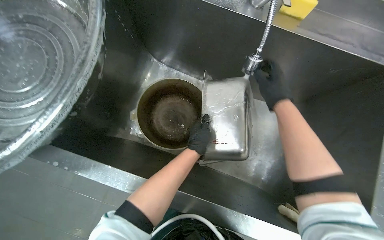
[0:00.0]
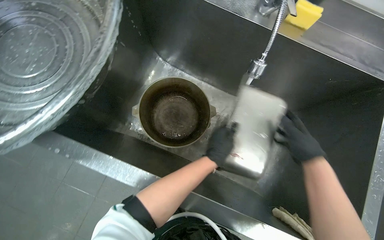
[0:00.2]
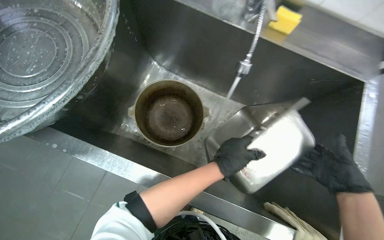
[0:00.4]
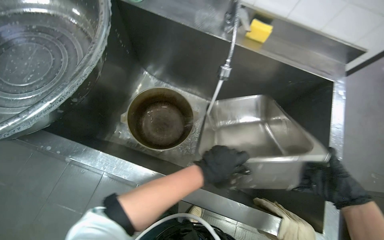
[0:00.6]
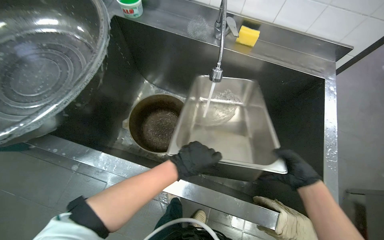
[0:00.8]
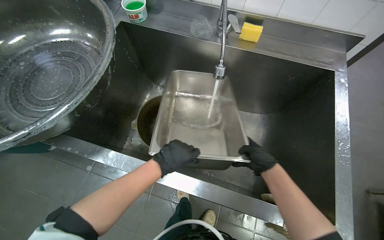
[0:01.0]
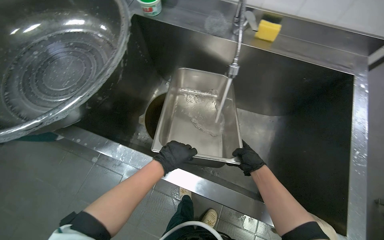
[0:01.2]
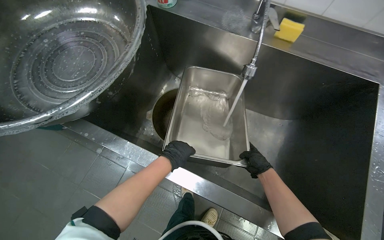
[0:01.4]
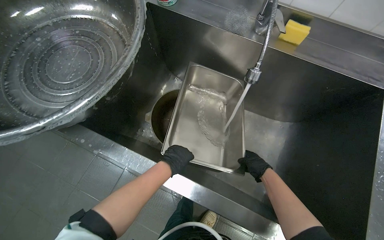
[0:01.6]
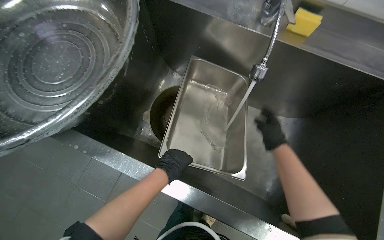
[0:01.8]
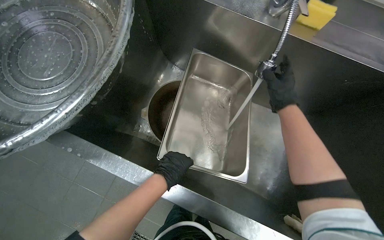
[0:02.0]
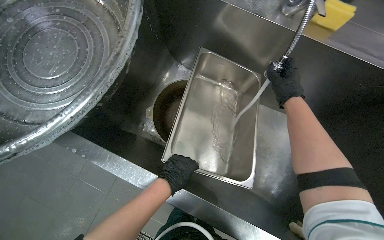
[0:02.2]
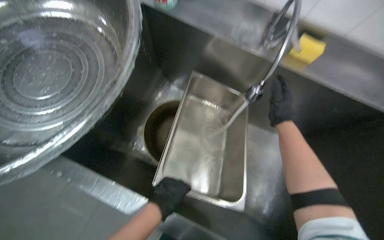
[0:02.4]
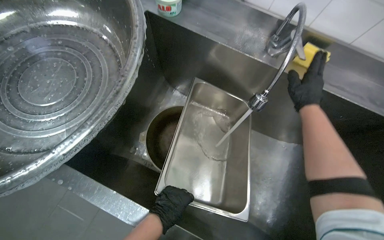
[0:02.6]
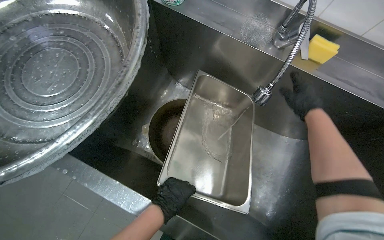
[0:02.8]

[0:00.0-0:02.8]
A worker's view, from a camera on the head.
Job: cleaning kitchen.
The whole recording: Rinsing metal pan in sink. The worker rinses a metal pan using a spray nozzle in the sink.
0:00.0 to 0:01.4: The left hand shifts roughly 10 cm to the left, while the right hand is displaced down the picture by approximately 25 cm.
0:01.4 to 0:02.8: The right hand is displaced up the picture by roughly 35 cm.

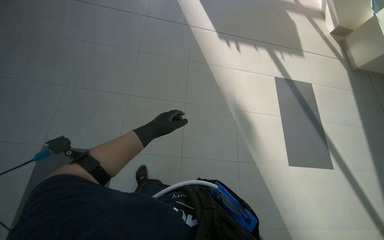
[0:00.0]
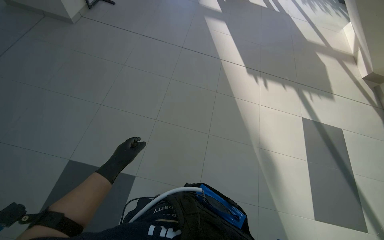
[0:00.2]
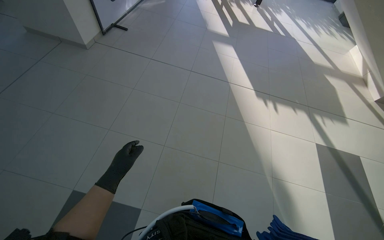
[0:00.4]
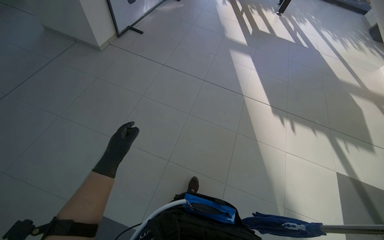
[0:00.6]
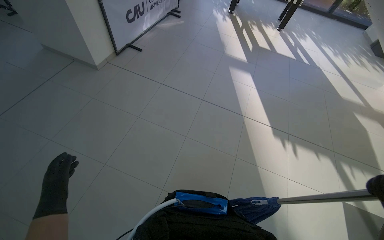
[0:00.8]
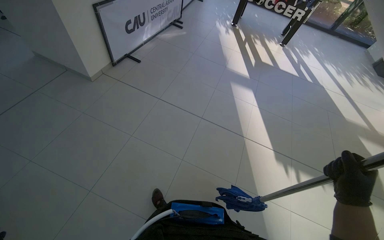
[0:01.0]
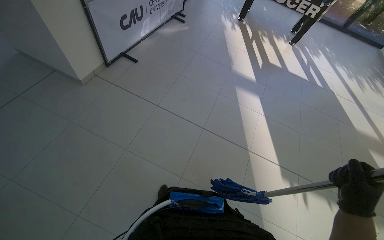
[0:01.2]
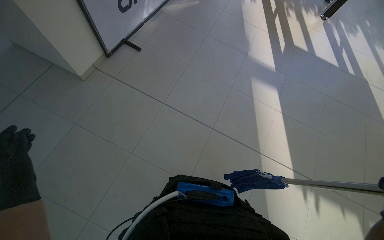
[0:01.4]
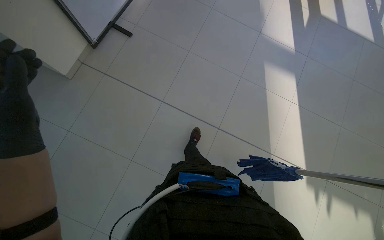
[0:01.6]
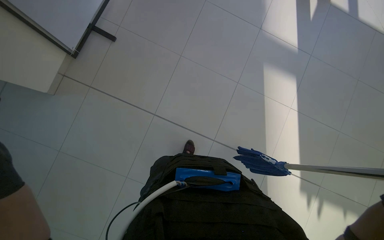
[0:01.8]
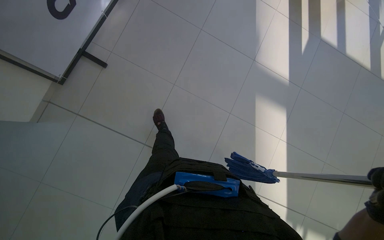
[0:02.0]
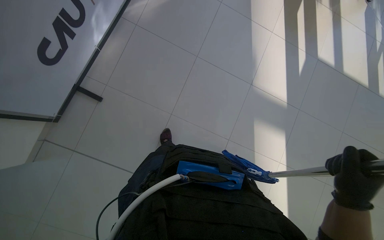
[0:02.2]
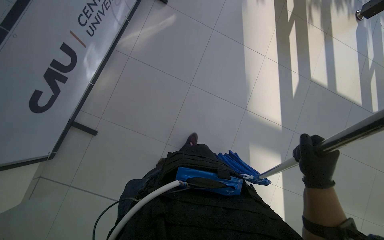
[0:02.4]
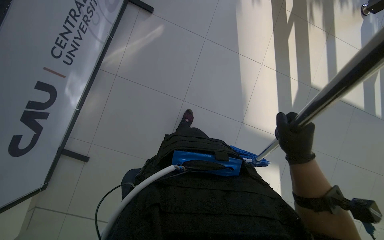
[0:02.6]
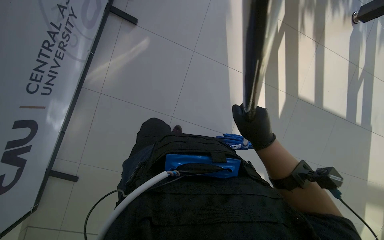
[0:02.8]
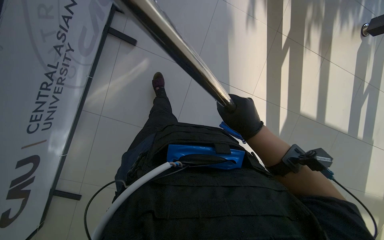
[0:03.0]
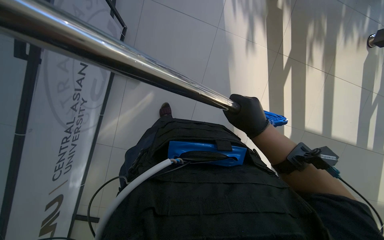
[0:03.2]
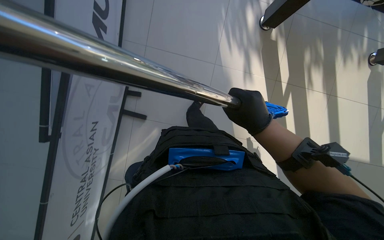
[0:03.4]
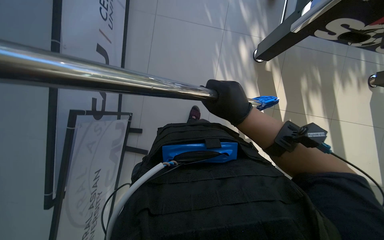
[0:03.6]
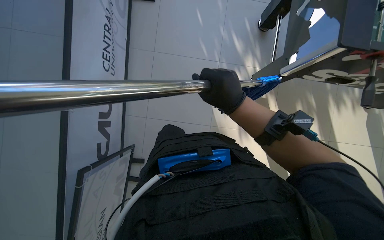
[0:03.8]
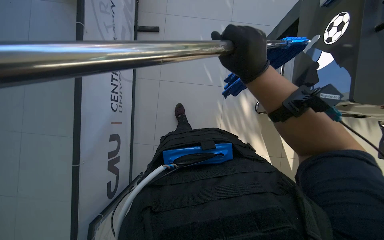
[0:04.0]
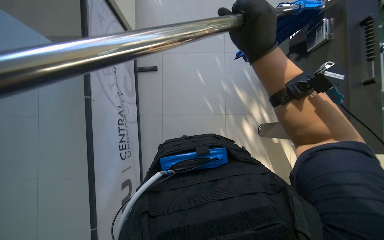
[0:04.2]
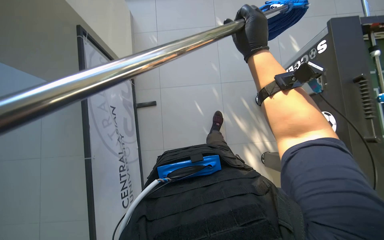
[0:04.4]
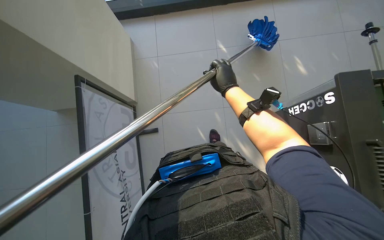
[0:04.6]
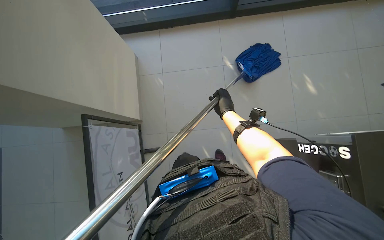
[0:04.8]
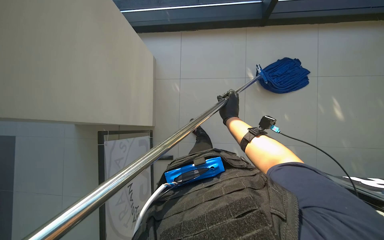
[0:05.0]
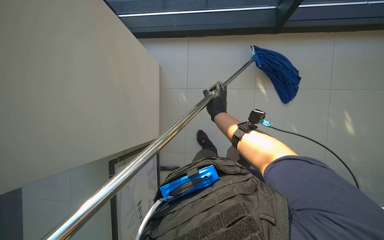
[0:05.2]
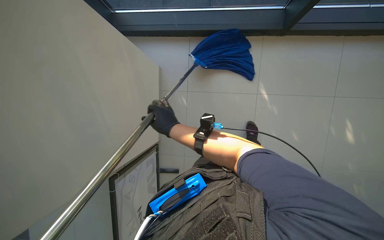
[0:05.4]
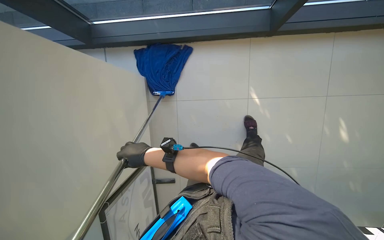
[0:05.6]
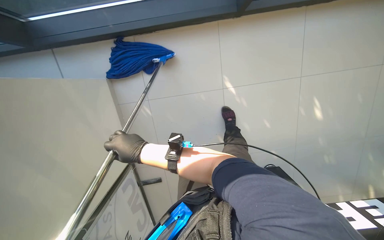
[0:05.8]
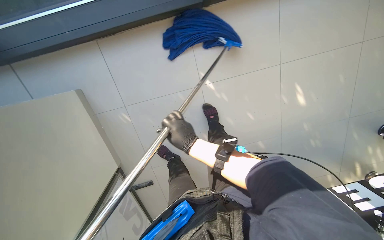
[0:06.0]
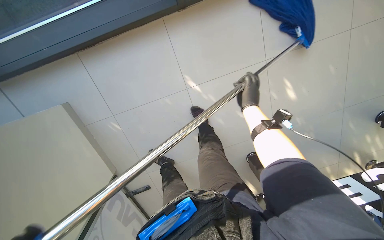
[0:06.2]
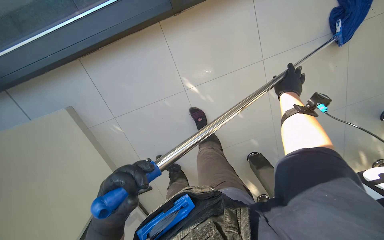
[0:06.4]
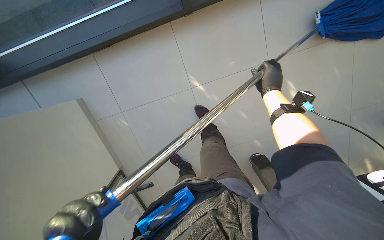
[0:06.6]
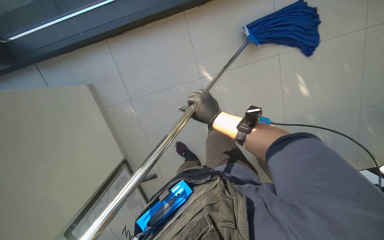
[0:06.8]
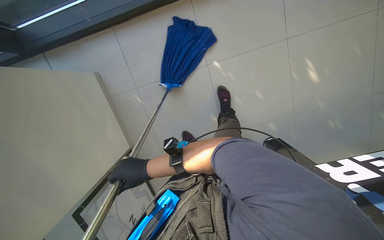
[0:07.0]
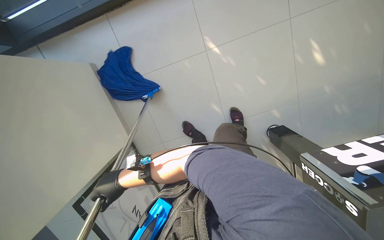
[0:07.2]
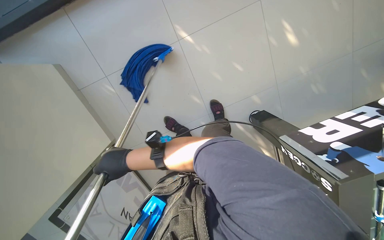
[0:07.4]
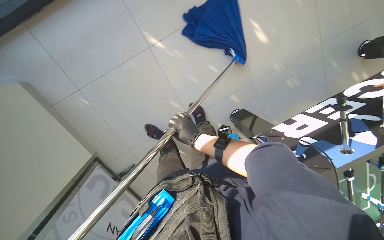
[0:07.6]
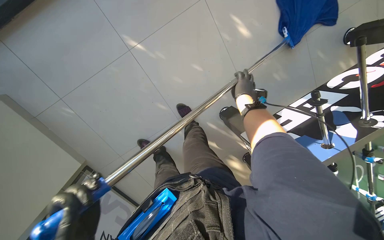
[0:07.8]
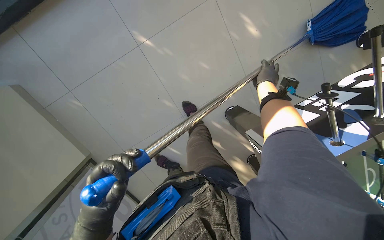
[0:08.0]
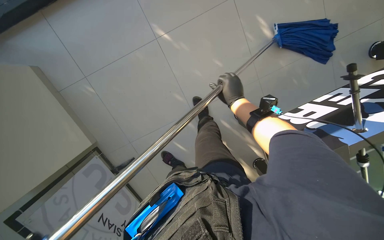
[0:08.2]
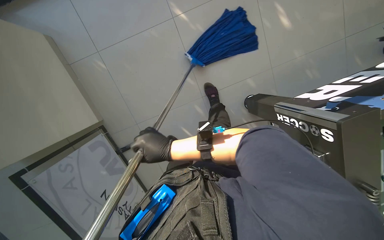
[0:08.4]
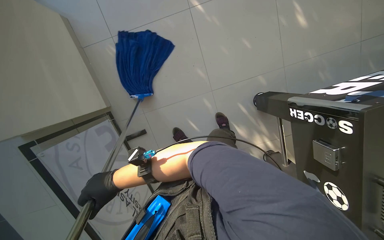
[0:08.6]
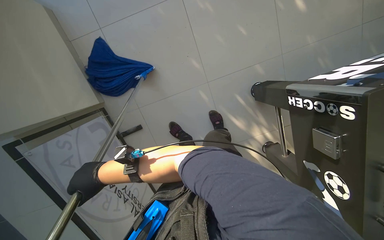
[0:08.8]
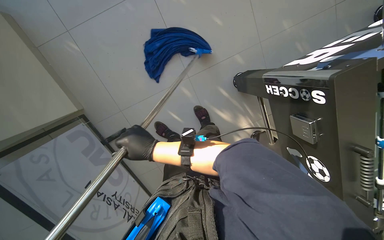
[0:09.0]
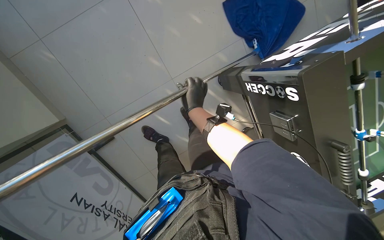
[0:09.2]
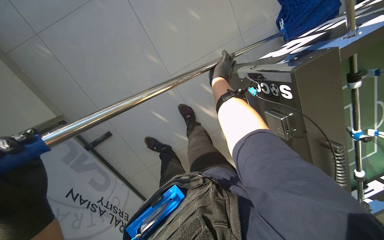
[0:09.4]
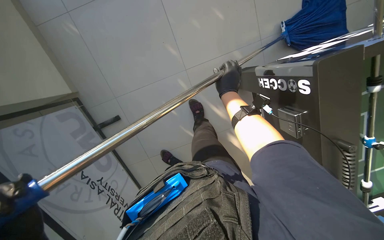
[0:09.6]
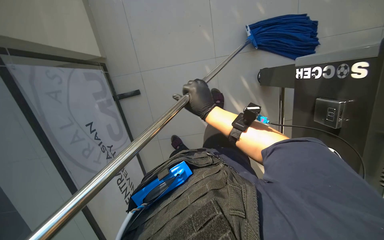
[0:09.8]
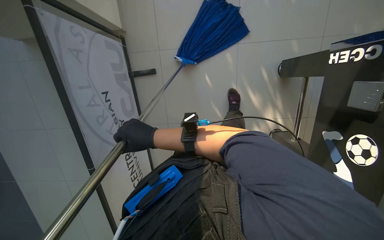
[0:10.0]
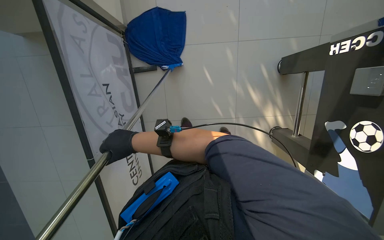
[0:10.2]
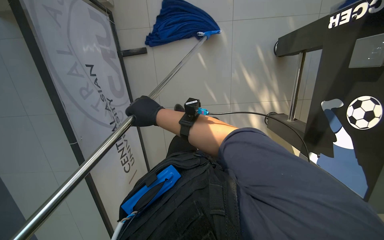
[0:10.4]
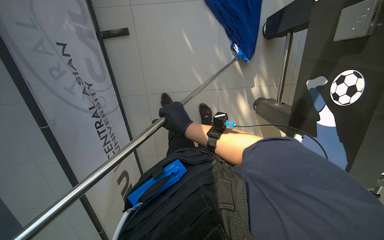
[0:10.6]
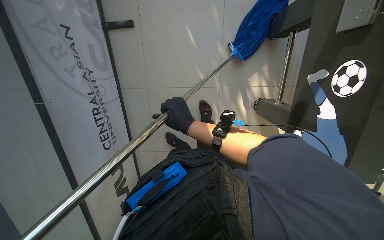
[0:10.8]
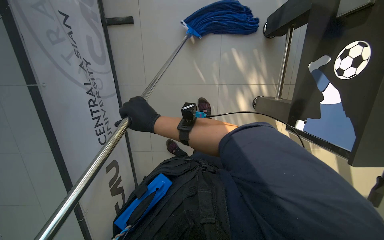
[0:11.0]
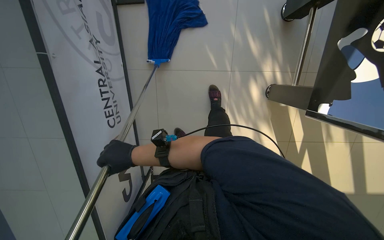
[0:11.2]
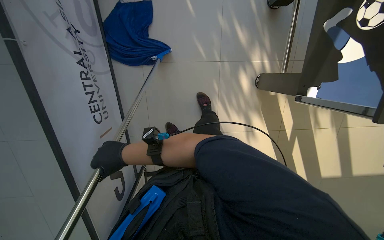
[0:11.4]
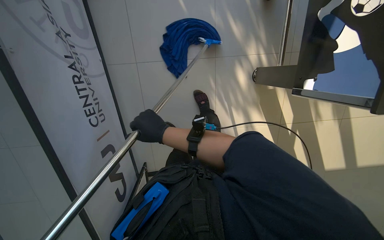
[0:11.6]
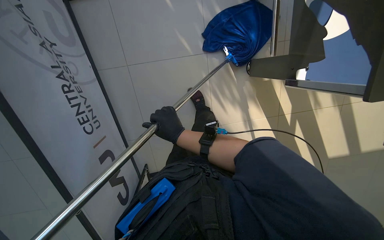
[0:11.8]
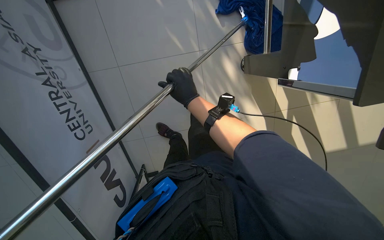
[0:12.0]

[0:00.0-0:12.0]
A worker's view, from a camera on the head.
Job: mopping floor.
The whole recording: Mopping floor. The worker mops the floor with a blue mop, periodically wringing it out.
0:00.0 to 0:01.6: The wearer moves roughly 1.5 m. The wearer looks about 25 degrees further to the left.
0:01.6 to 0:03.0: The camera travels some 2 m. The camera pitches downward, by roughly 20 degrees.
0:03.0 to 0:04.4: The wearer moves approximately 1 m.
0:04.4 to 0:06.0: The view tilts roughly 15 degrees upward. The right hand heads to the left and down the picture, covering roughly 15 cm.
0:07.6 to 0:09.0: The right hand goes left and right, roughly 60 cm each way, reversing 2 times.
0:09.0 to 0:10.4: The right hand goes to the right and returns, roughly 30 cm each way.
0:10.4 to 0:12.0: The right hand moves left and right over some 20 cm, changing direction 2 times.

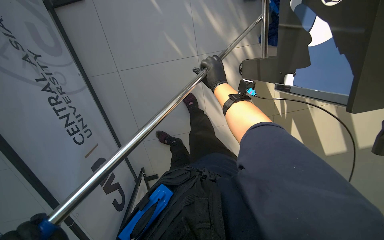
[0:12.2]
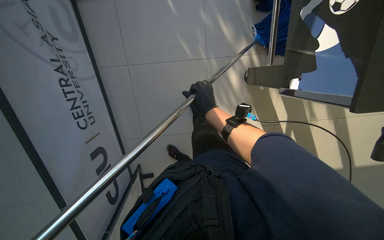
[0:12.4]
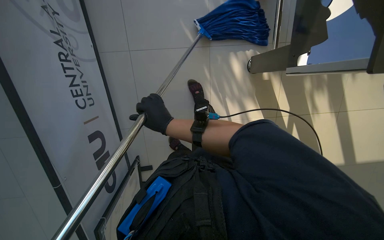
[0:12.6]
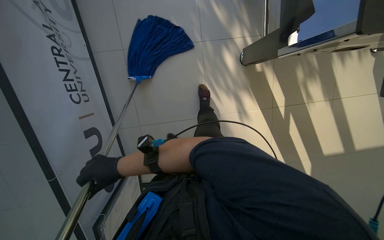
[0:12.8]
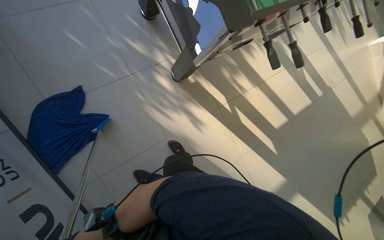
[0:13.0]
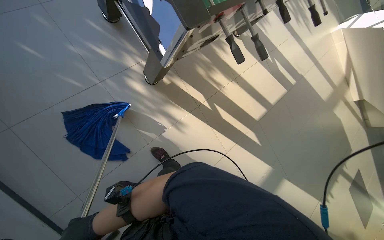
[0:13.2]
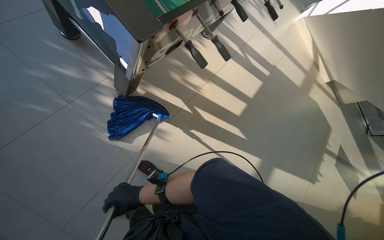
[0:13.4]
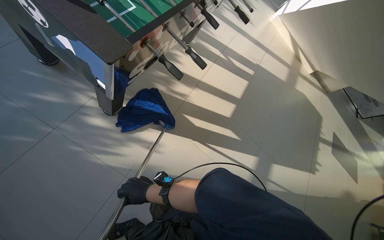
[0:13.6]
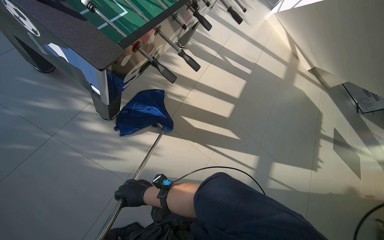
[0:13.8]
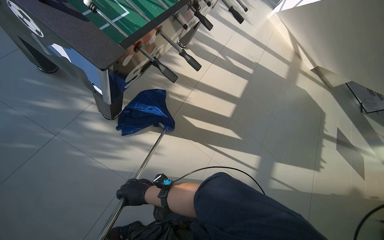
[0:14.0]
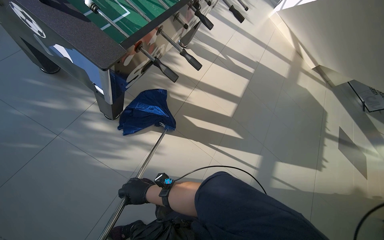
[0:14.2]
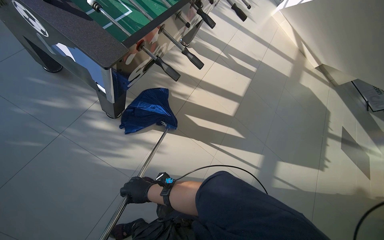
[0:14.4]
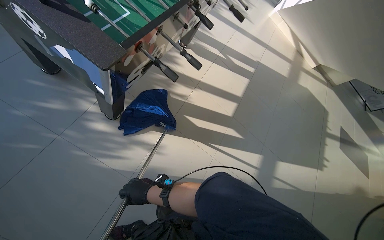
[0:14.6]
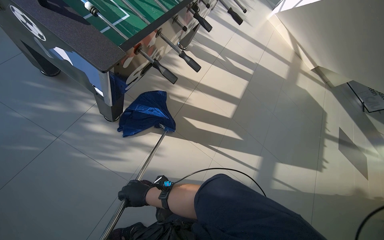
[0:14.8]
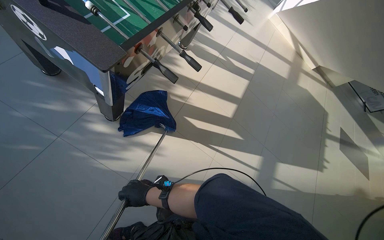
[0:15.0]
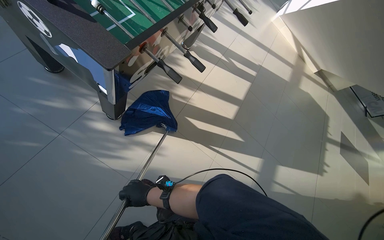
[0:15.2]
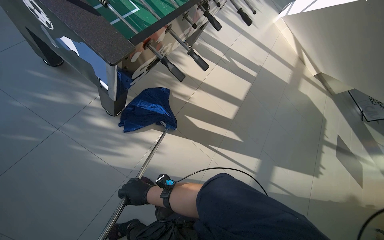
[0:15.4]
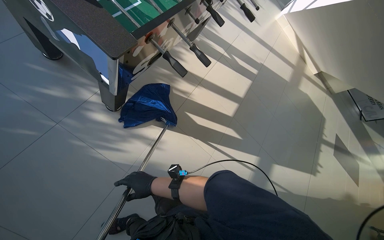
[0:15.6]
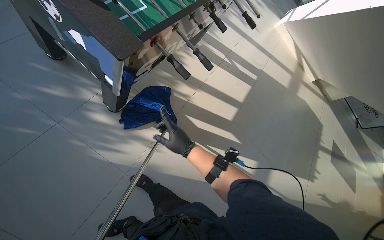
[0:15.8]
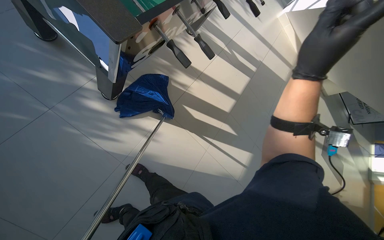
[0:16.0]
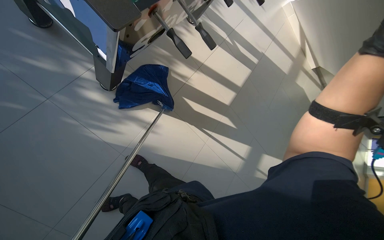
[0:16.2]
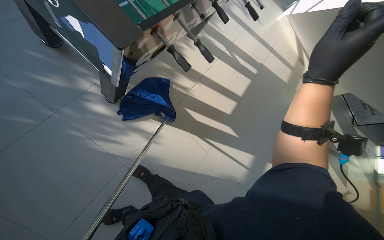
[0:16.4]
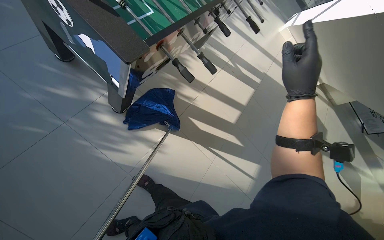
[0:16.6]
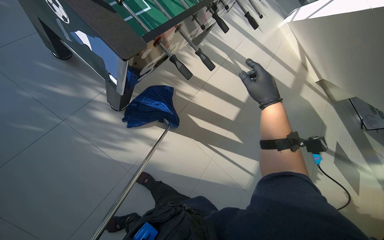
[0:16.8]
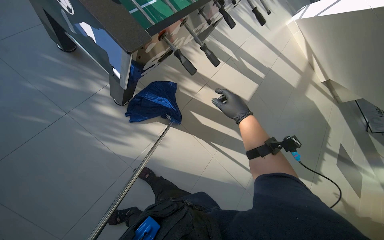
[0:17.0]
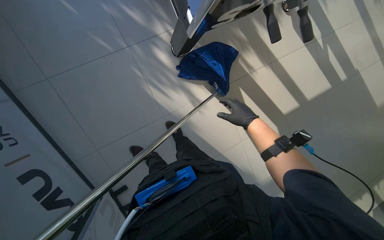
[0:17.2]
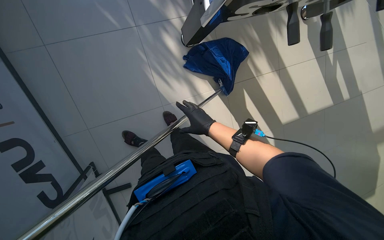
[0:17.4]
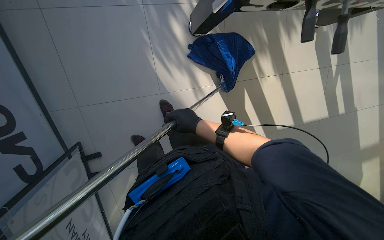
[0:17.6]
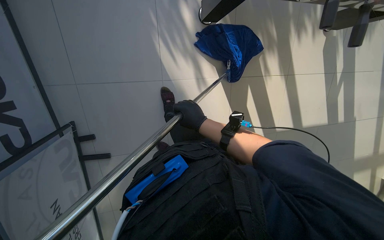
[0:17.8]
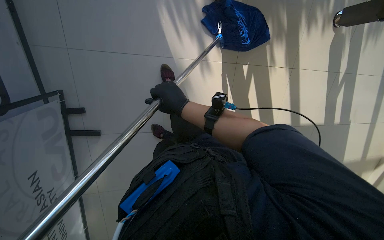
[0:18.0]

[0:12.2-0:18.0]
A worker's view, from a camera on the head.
Job: mopping floor.
The whole recording: Mopping floor. The worker mops the floor with a blue mop, periodically wringing it out.
0:12.2 to 0:13.6: The head rotates roughly 30 degrees to the right. The view tips upward by some 15 degrees.
0:16.6 to 0:18.0: The wearer looks about 25 degrees further downward. The scene rotates clockwise by roughly 55 degrees.
